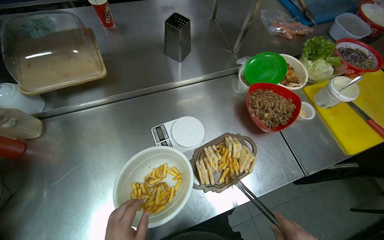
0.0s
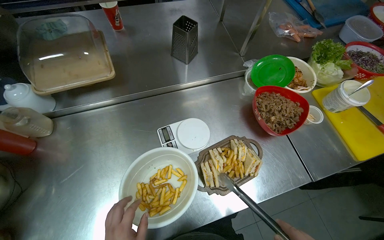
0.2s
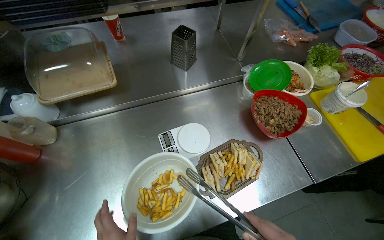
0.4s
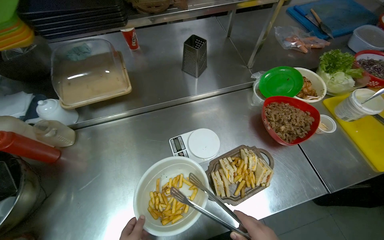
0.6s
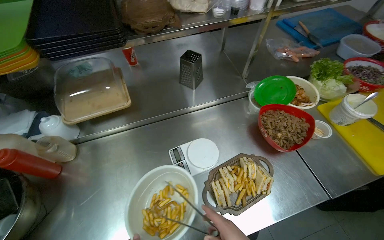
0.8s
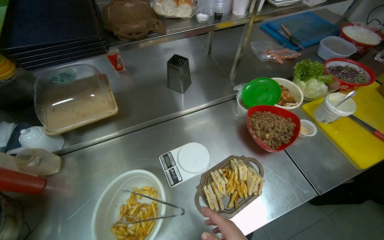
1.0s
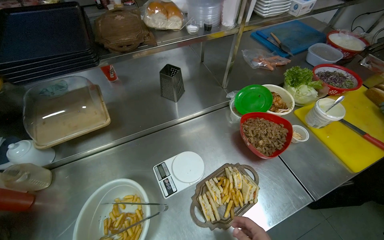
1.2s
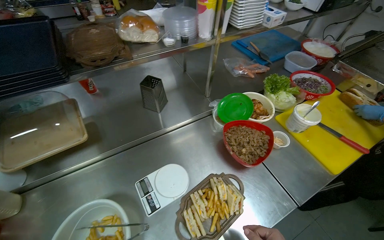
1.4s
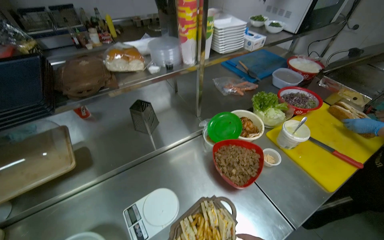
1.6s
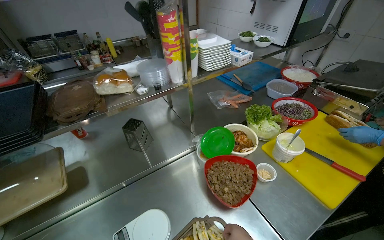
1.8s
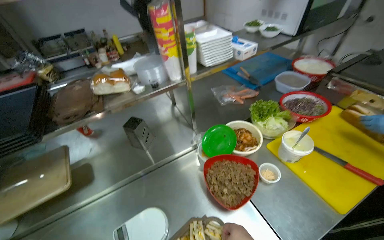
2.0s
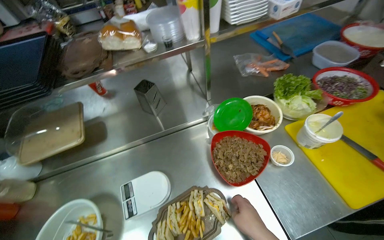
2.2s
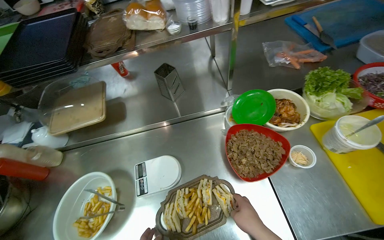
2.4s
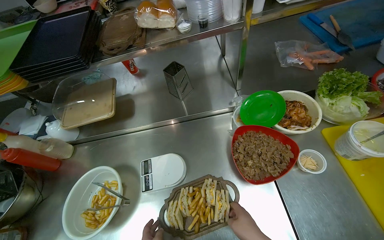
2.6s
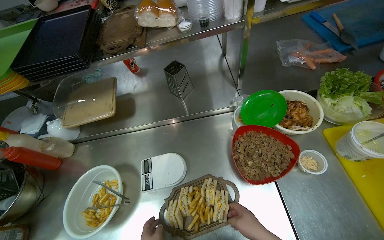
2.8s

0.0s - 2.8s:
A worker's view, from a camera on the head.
Job: preparing food.
The whole recording: Assembling meal on serving tray. The worker arranges sandwiches, salad, and french fries on a serving tray.
0.0s - 1.4s: The camera pitches upward, by some 15 degrees.
1.4s - 2.8s: The view pans to the left by some 20 degrees.

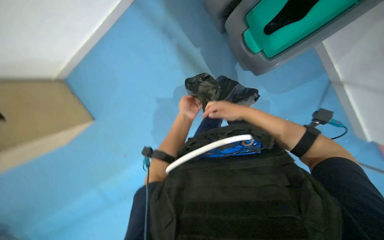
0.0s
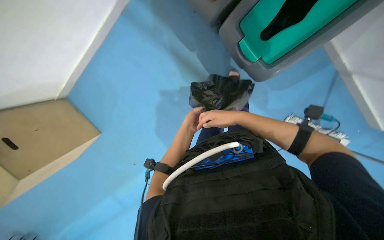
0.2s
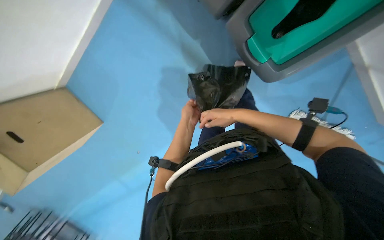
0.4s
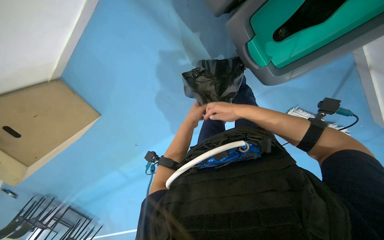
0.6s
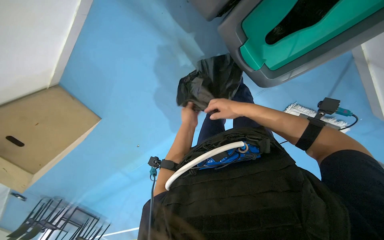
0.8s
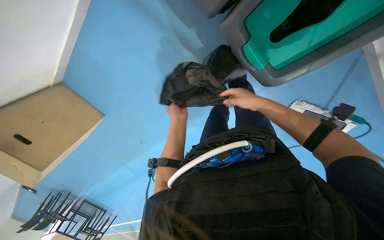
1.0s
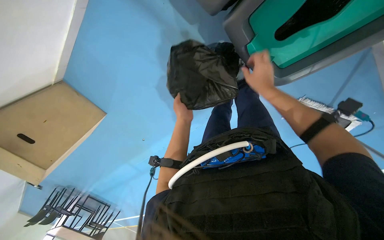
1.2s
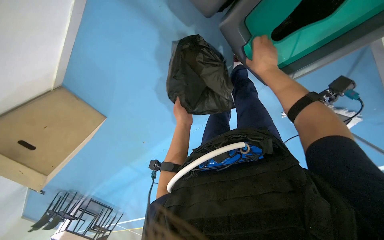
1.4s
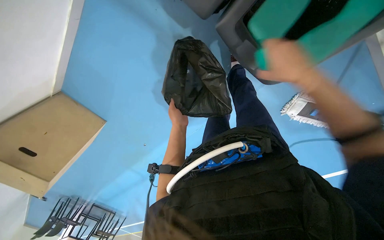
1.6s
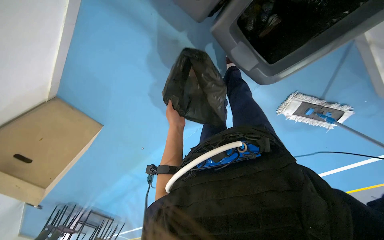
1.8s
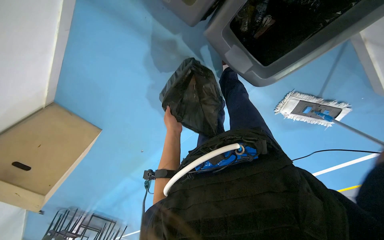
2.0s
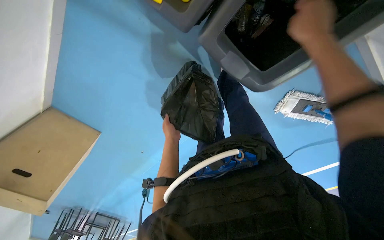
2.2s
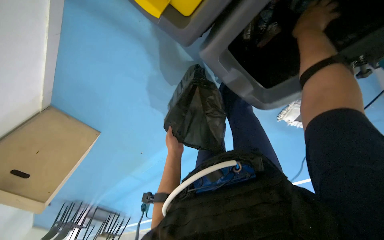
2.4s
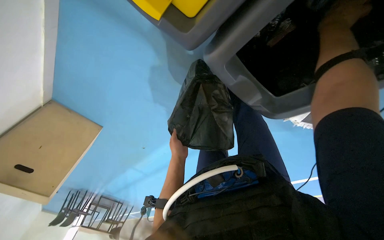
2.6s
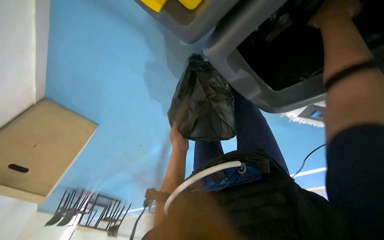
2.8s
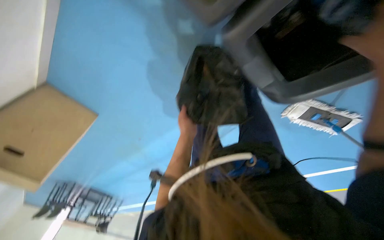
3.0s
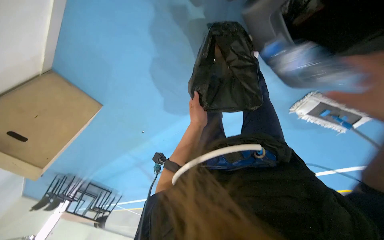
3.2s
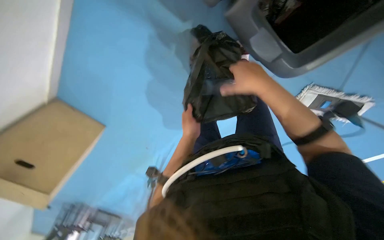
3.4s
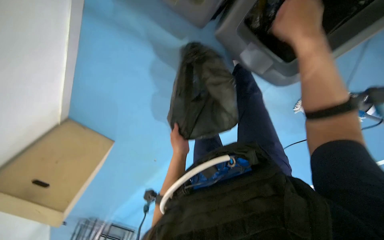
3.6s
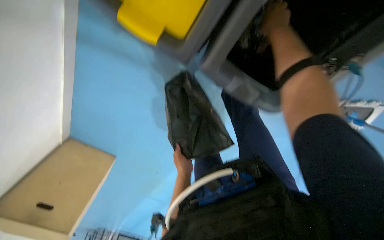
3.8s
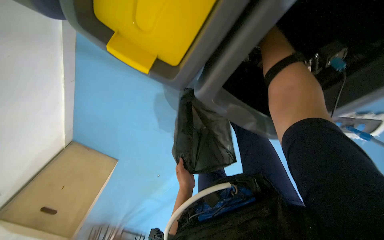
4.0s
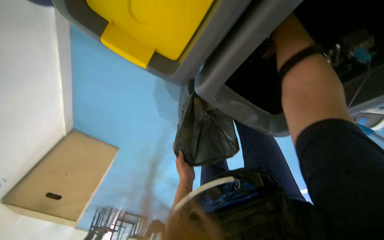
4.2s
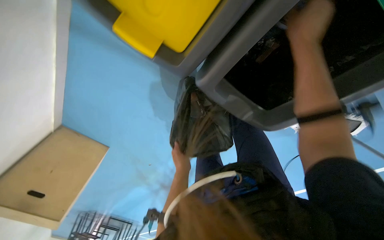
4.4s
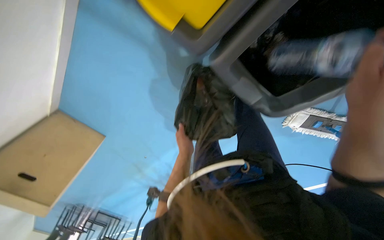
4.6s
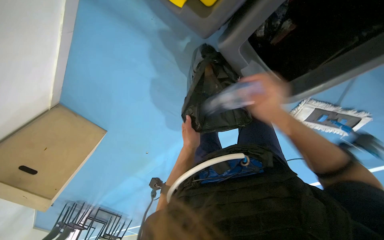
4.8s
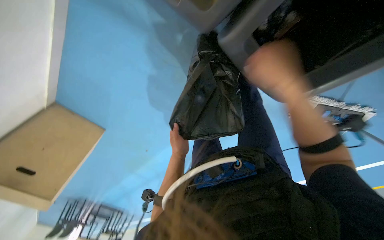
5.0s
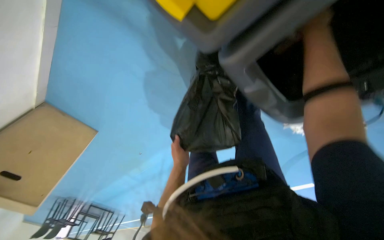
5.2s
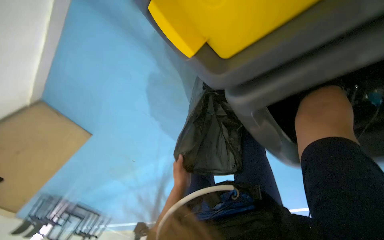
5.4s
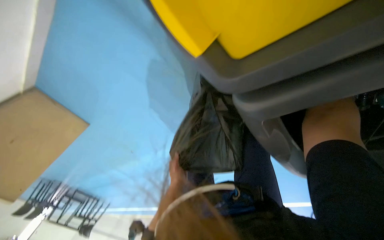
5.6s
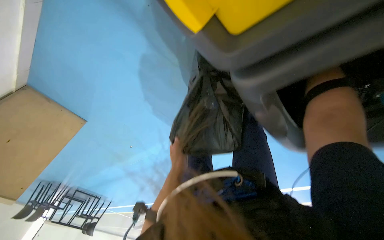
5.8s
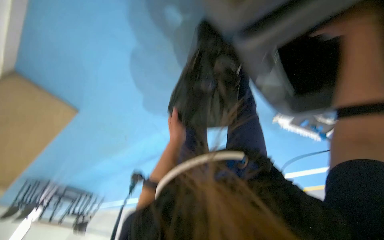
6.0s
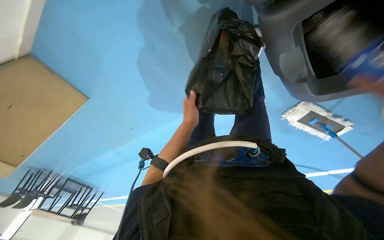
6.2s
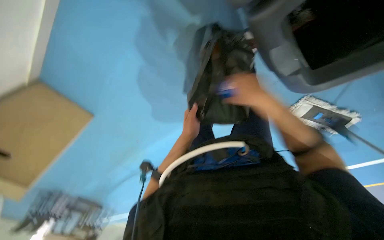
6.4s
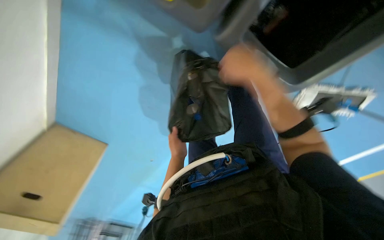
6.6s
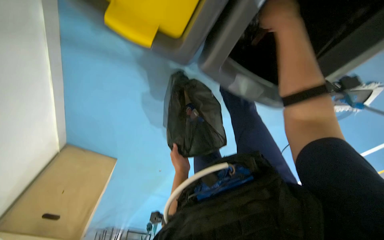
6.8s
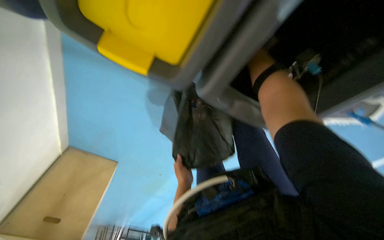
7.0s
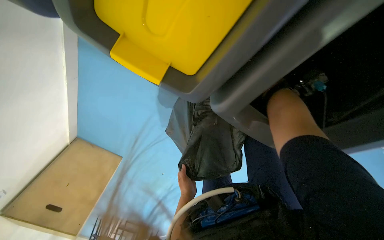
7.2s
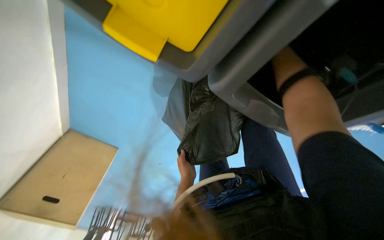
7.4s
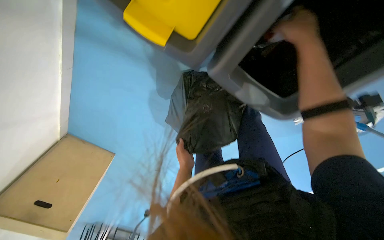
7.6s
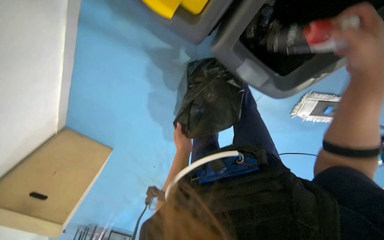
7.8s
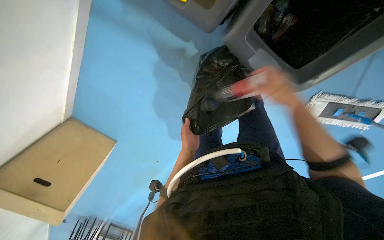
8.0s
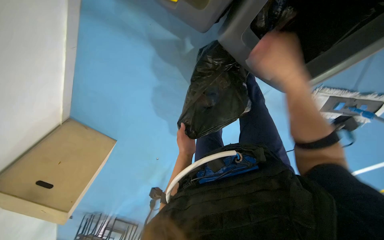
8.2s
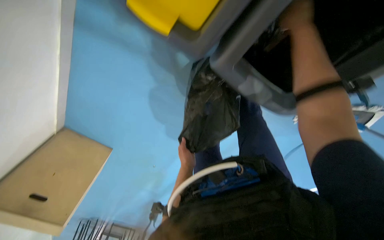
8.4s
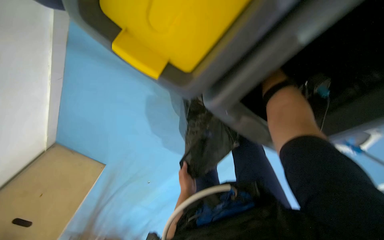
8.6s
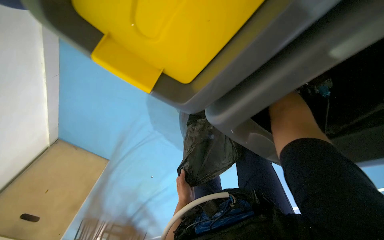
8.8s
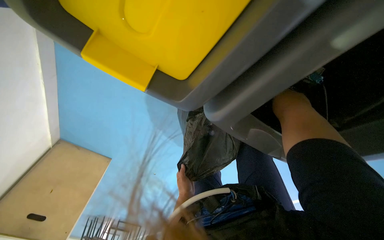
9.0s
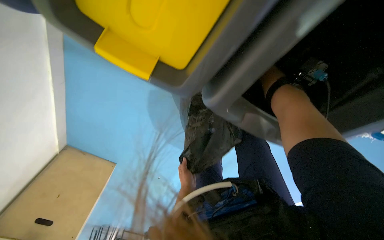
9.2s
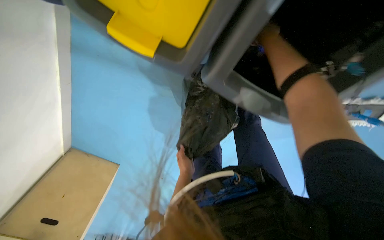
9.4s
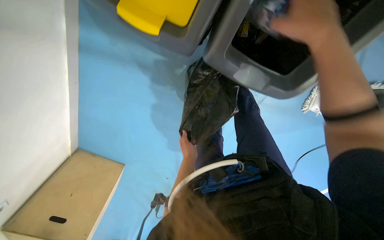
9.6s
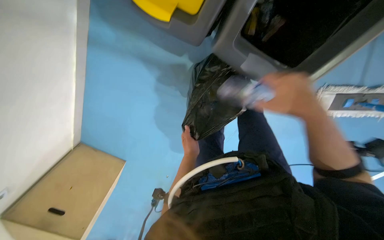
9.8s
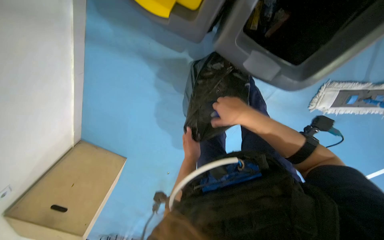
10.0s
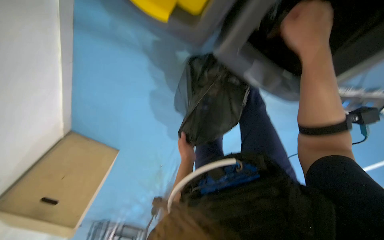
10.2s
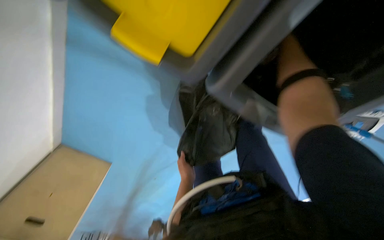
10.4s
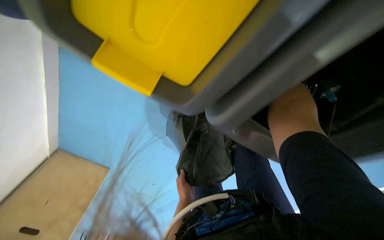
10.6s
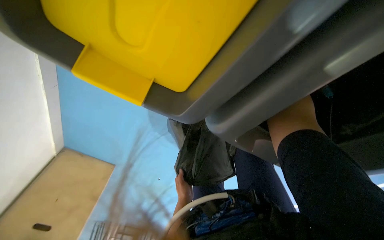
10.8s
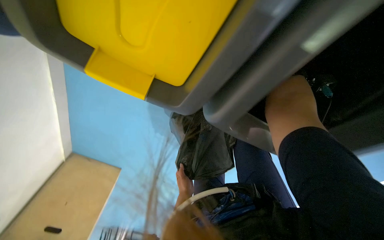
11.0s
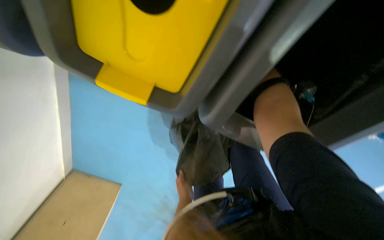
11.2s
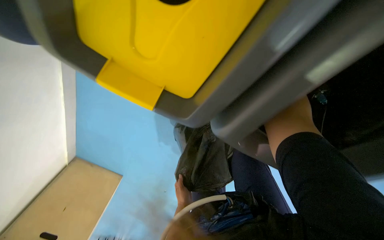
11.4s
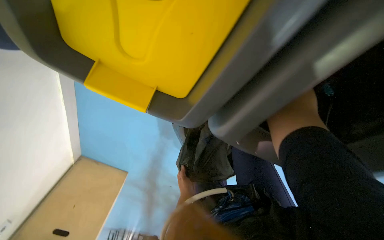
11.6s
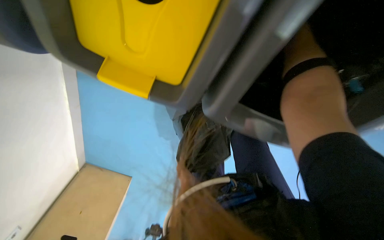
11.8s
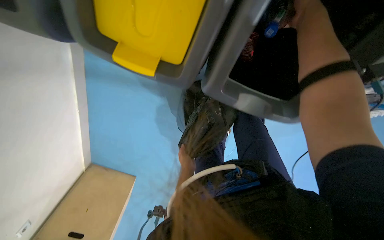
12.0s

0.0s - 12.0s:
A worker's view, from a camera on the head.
Job: managing trash.
The whole recording: Collecting trash and recycling. The worker collects trash from recycling bins and sweeps items from the floor, placing them into a trash bag.
0.0s - 1.6s: The right hand moves to the right, about 10 cm.
3.0s - 4.4s: The view tilts about 15 degrees upward. The left hand heads down the picture, covering roughly 10 cm.
6.0s - 7.6s: The camera pitches upward, by roughly 20 degrees.

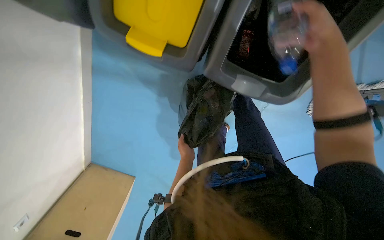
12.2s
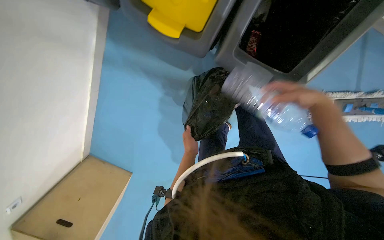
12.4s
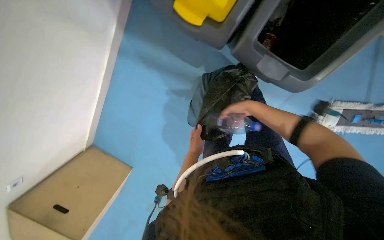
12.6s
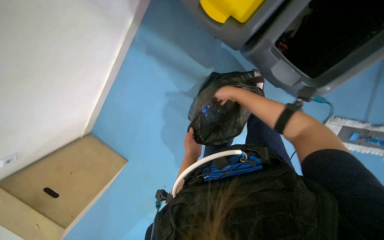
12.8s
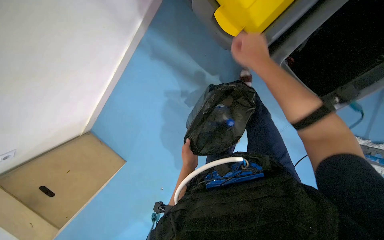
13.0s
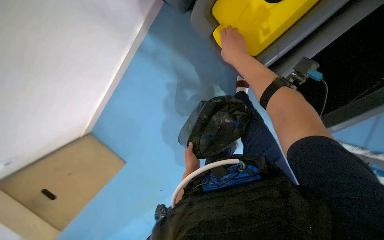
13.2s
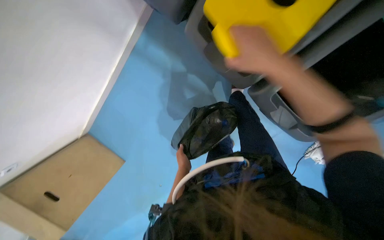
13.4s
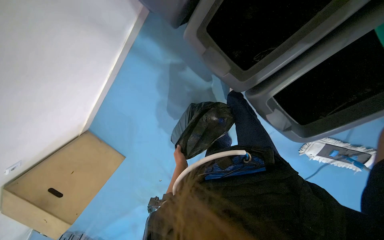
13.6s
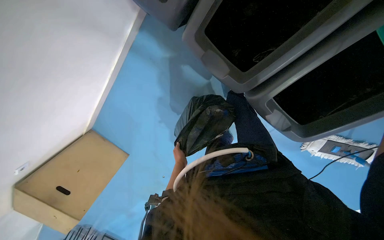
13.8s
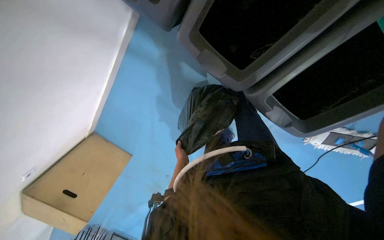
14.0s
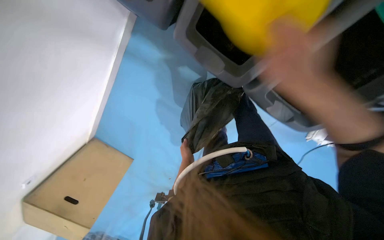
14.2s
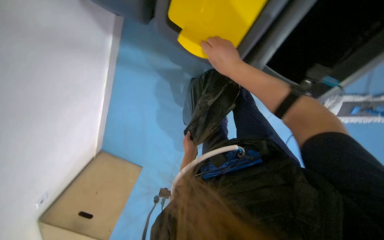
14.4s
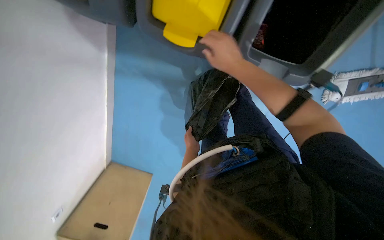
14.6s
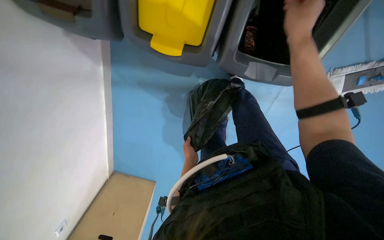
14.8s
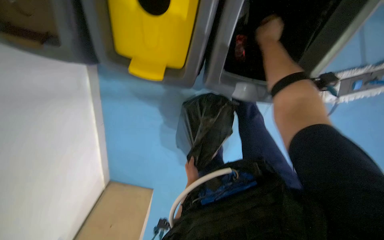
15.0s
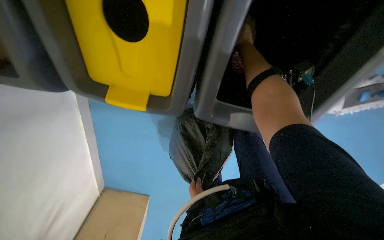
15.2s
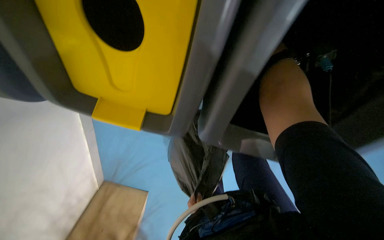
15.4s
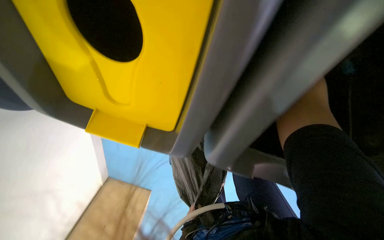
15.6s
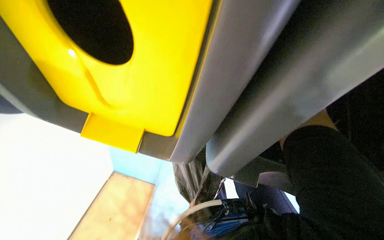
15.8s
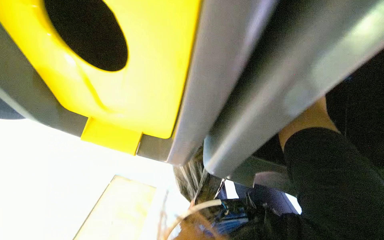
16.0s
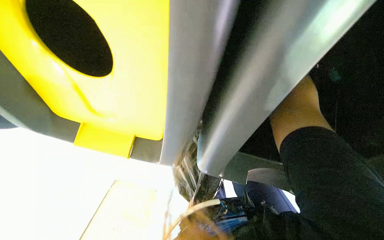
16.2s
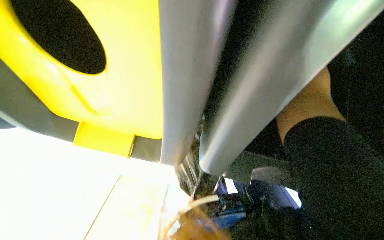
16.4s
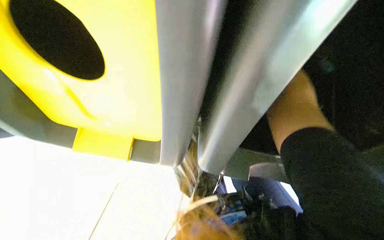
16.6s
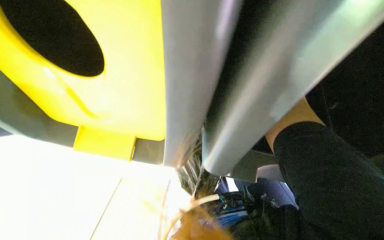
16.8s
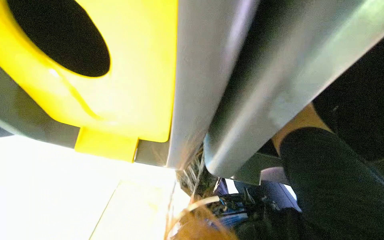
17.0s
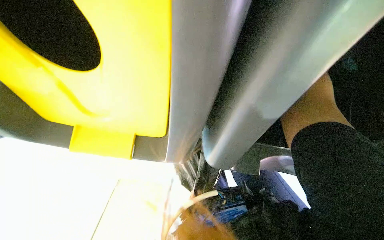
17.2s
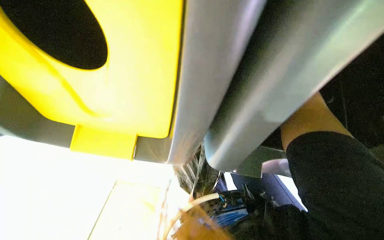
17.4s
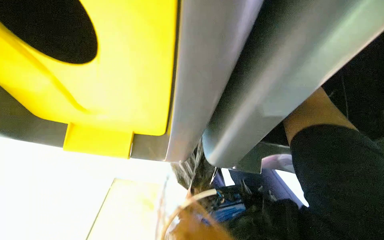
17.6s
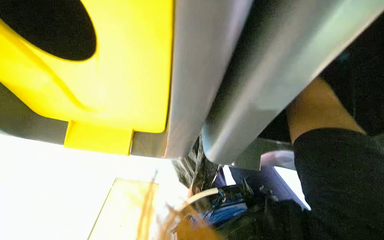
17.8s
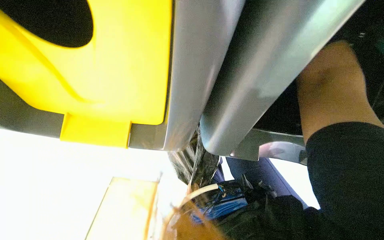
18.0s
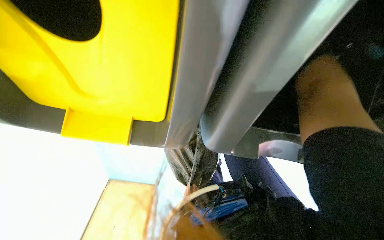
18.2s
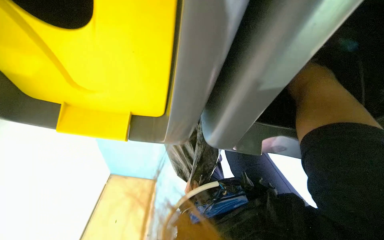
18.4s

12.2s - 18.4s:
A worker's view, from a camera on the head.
Job: managing trash.
The whole recording: Collecting trash and recycling. The worker collects trash from recycling bins and sweeps items from the floor, placing them into a trash bag.
12.2s - 13.8s: The right hand swings nearer and farther, some 30 cm each way, with 2 reversals.
